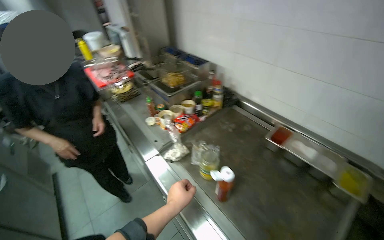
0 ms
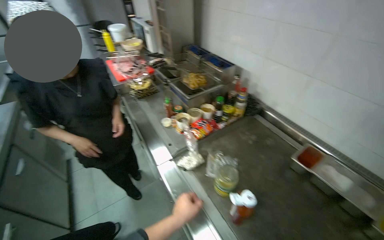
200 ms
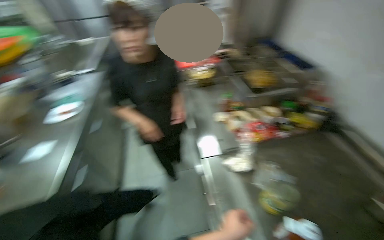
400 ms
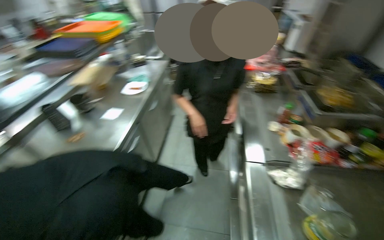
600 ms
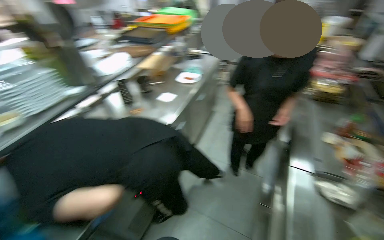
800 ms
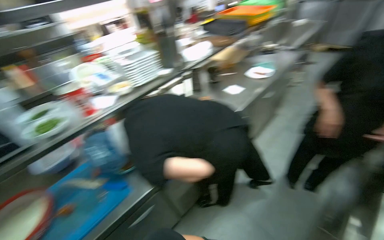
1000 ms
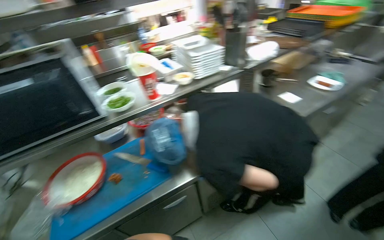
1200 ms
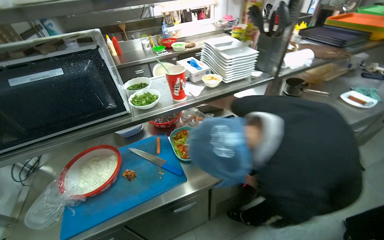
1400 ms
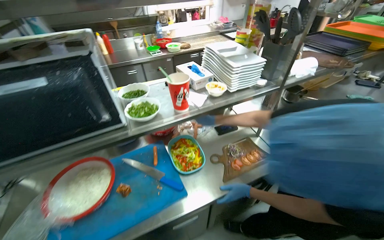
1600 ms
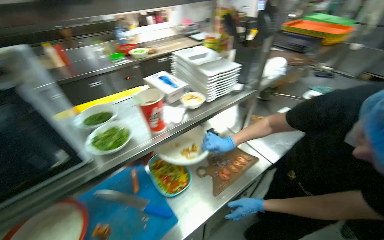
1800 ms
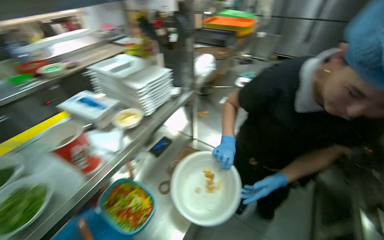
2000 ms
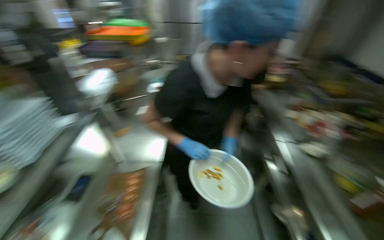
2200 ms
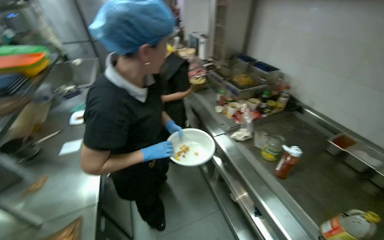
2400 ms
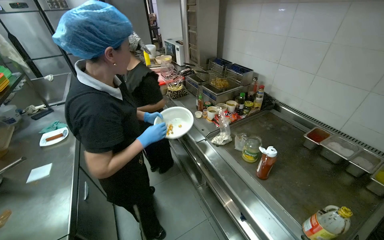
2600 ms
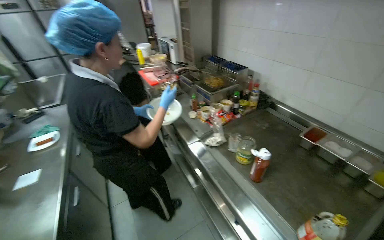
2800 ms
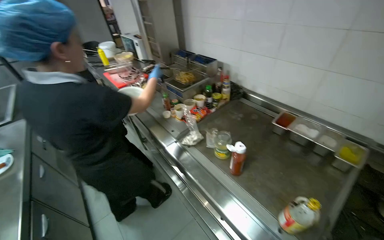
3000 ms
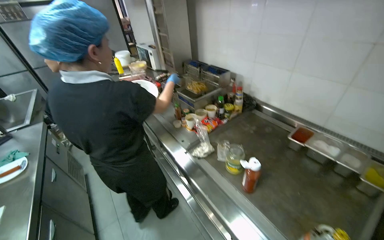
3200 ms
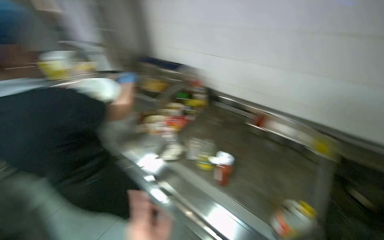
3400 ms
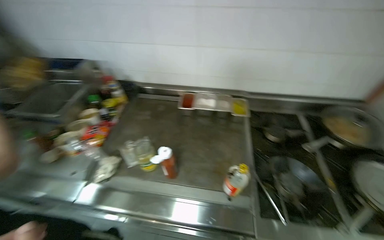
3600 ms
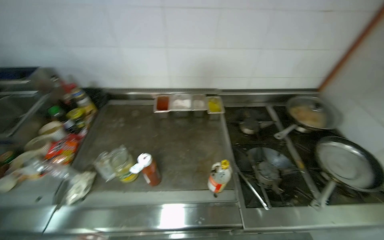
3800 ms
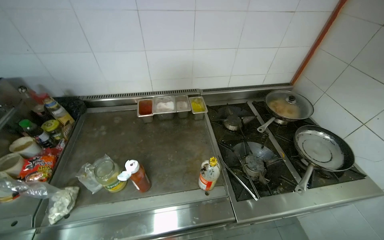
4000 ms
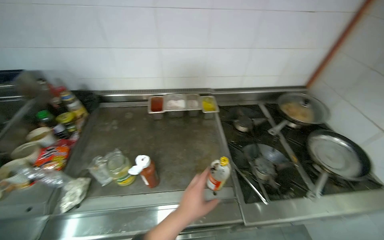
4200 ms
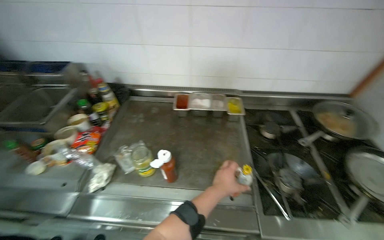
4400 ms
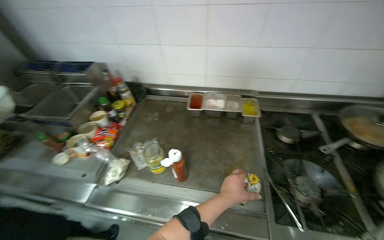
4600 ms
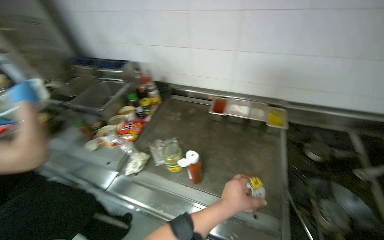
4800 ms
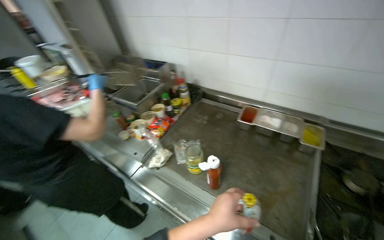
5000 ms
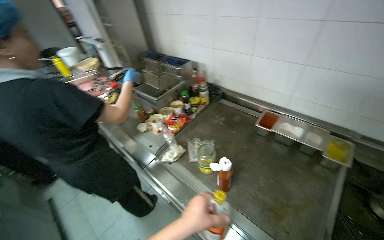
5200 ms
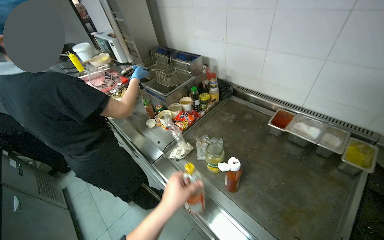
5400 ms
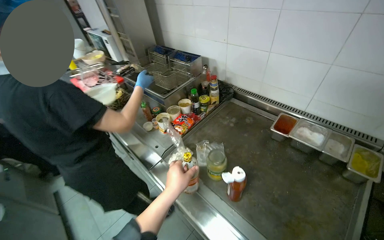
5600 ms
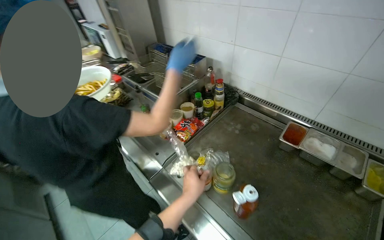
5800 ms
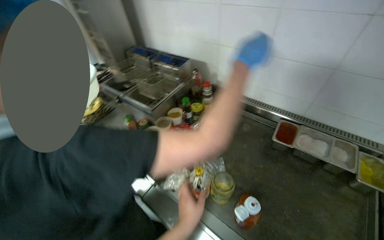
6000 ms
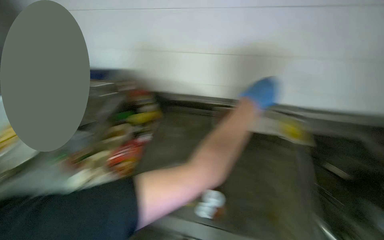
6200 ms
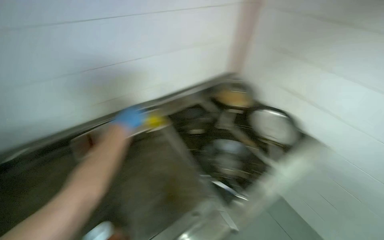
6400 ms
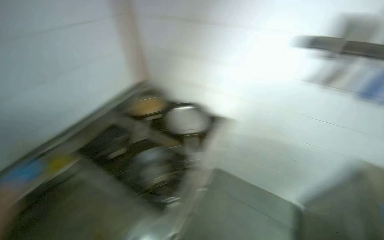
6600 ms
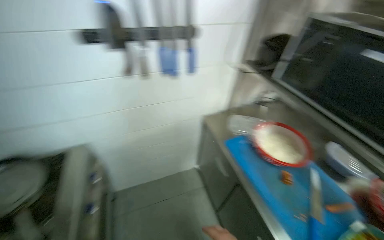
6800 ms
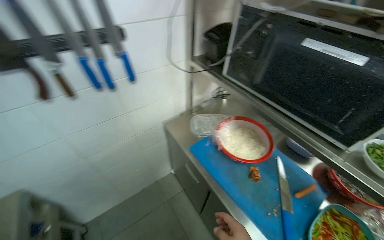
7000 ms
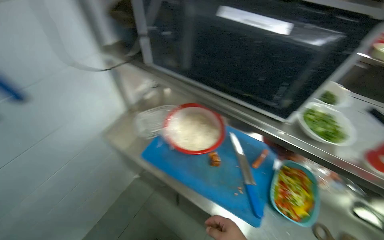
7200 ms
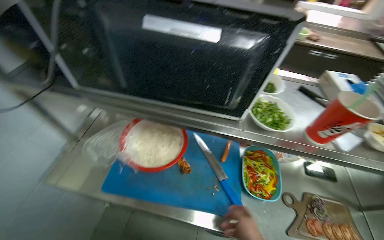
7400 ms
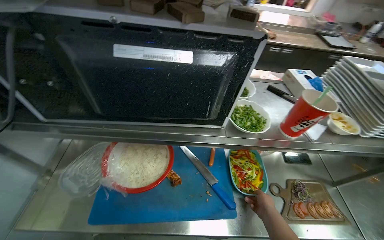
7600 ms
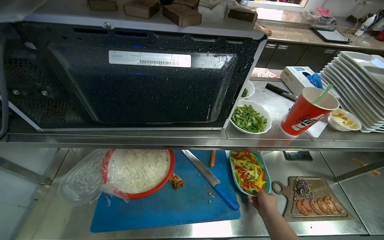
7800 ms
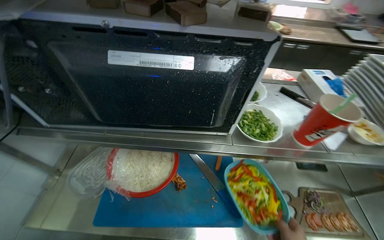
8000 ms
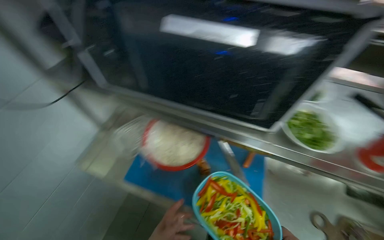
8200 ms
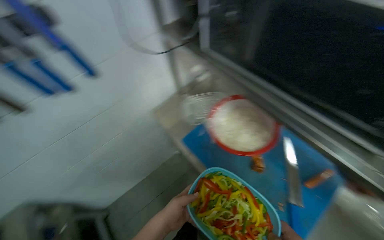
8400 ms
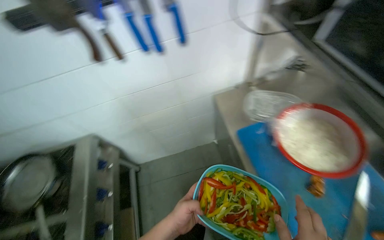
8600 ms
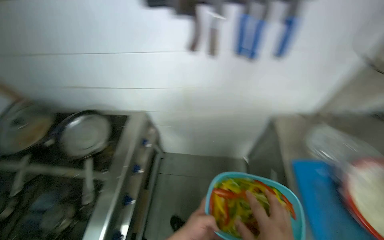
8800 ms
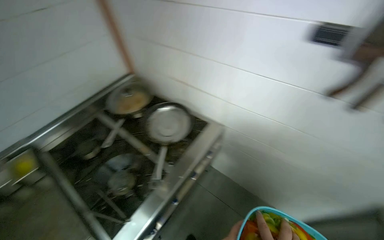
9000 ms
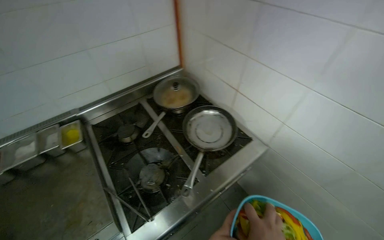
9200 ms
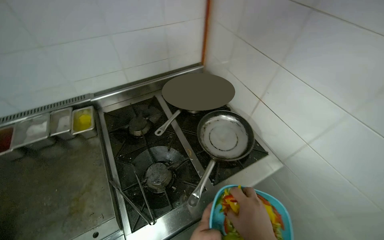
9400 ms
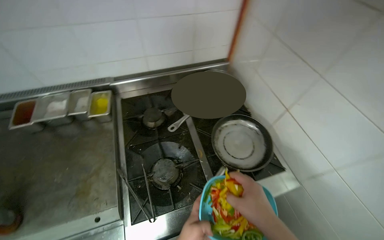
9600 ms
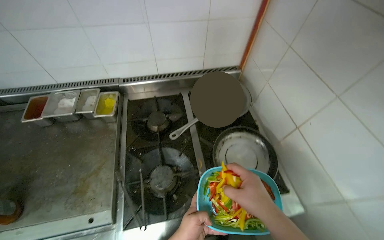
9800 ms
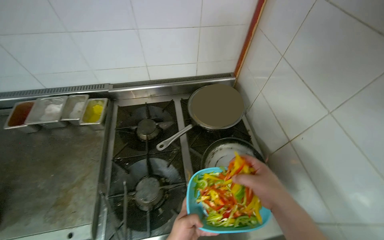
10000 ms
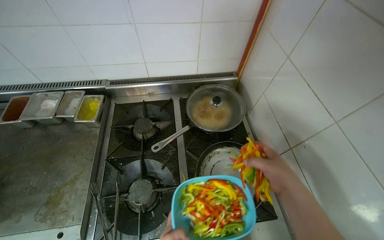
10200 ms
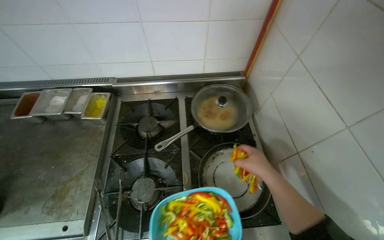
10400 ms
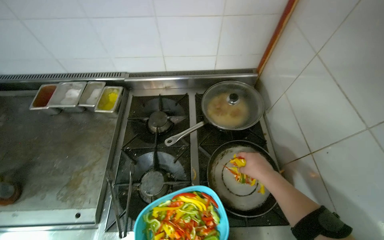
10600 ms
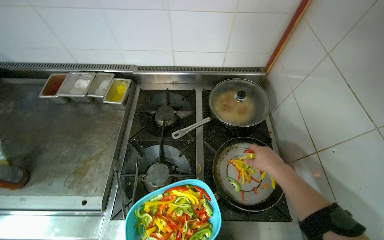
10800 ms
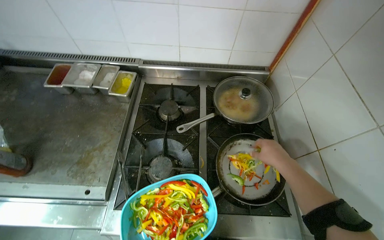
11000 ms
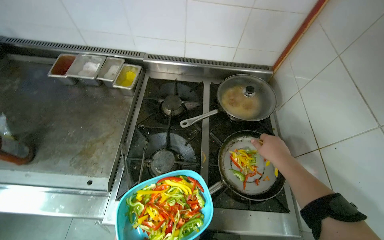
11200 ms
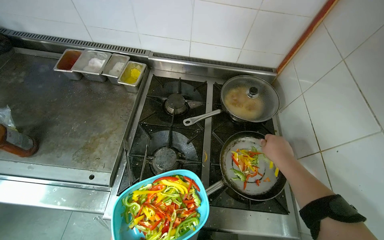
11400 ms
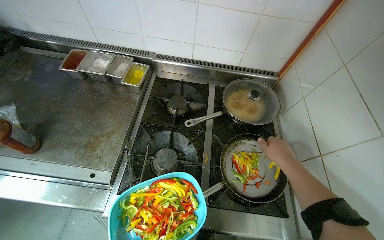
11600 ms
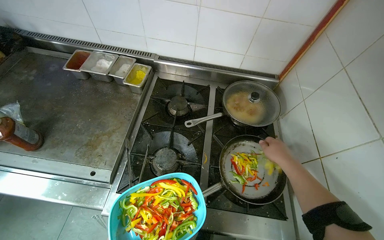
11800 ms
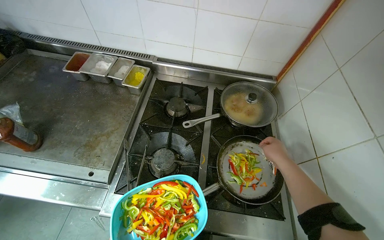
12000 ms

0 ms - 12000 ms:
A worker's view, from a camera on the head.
Job: cooking food.
The whole recording: Cooking vegetables in pan. The worker stirs and adds sauce to vegetables cooking in a pan on the stove.
0 ms - 1600 ms: The head travels approximately 60 cm. The head rotates roughly 105 degrees to the left.
1600 ms - 3000 ms: The wearer moves about 40 cm. The head turns to the right by about 105 degrees.
3000 ms - 4400 ms: The wearer looks approximately 45 degrees further to the right.
4400 ms - 6000 ms: The wearer's head swings some 35 degrees to the left.
6000 ms - 7600 ms: The head travels about 80 cm. The wearer's head swings roughly 155 degrees to the right.
7600 ms - 9000 ms: The head turns to the left by approximately 50 degrees.
9000 ms - 10400 ms: The camera travels about 40 cm. The head rotates approximately 50 degrees to the left.

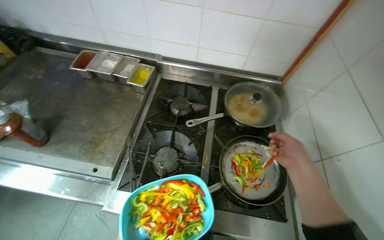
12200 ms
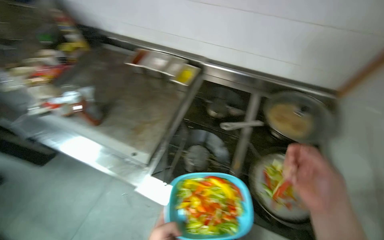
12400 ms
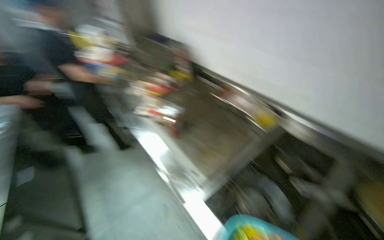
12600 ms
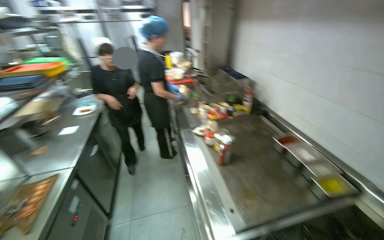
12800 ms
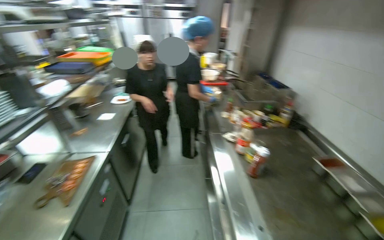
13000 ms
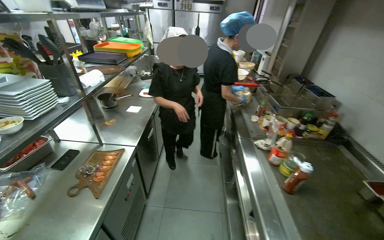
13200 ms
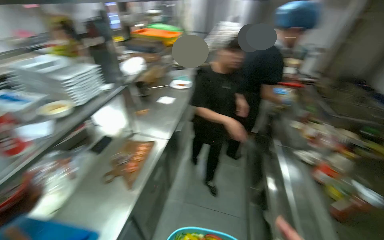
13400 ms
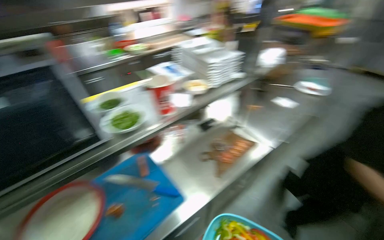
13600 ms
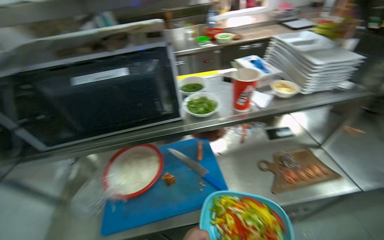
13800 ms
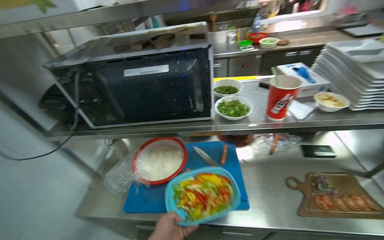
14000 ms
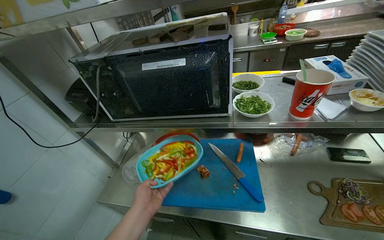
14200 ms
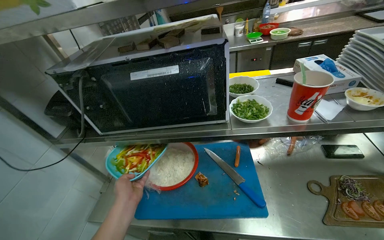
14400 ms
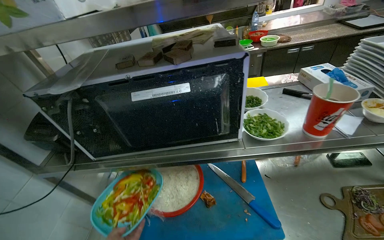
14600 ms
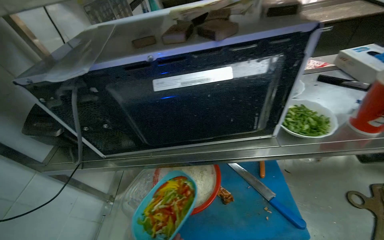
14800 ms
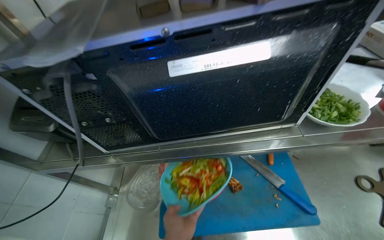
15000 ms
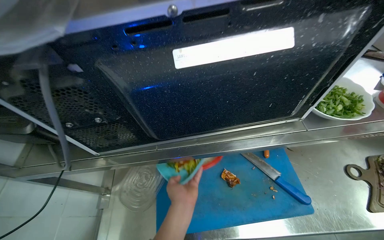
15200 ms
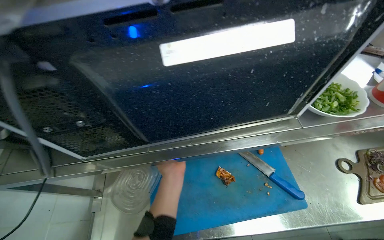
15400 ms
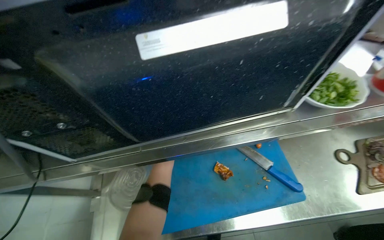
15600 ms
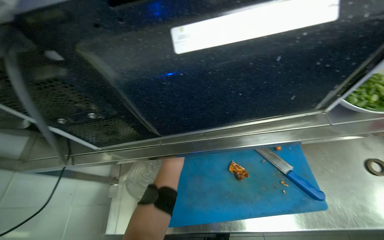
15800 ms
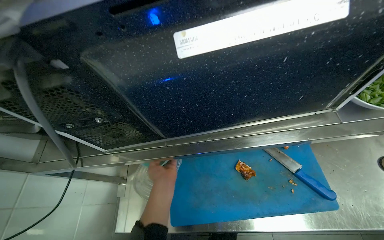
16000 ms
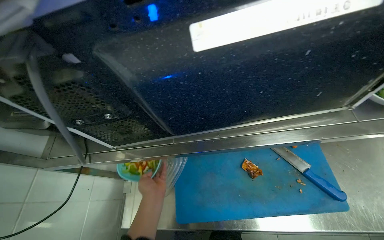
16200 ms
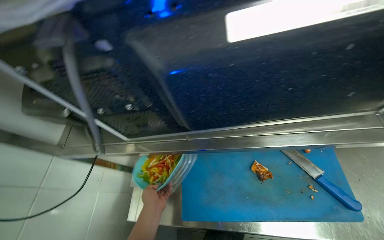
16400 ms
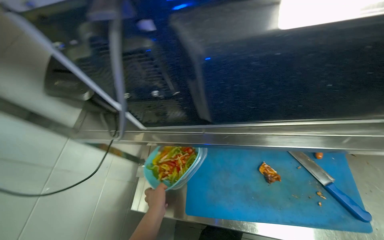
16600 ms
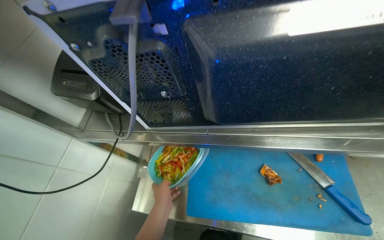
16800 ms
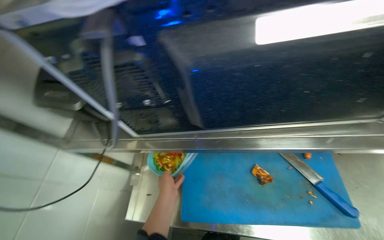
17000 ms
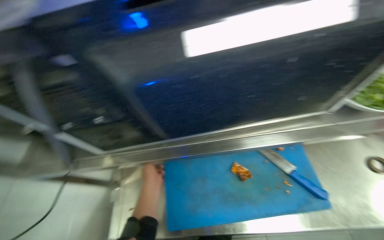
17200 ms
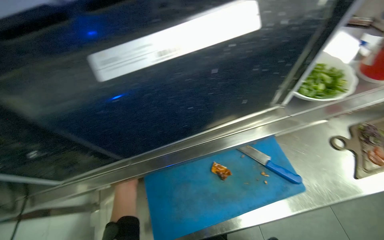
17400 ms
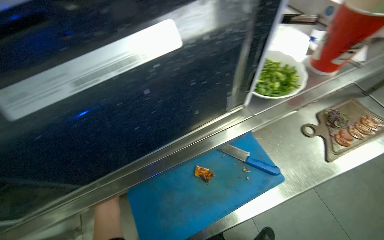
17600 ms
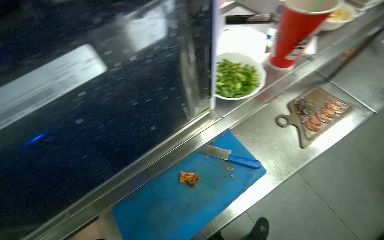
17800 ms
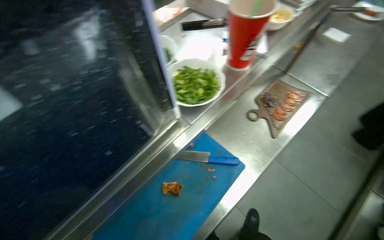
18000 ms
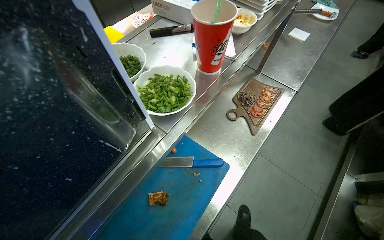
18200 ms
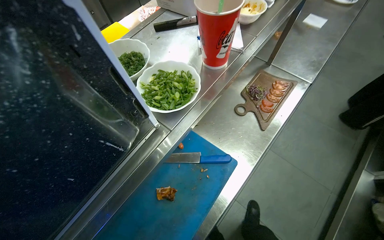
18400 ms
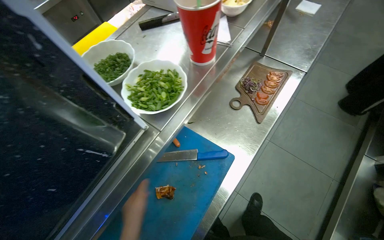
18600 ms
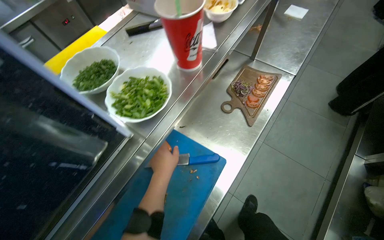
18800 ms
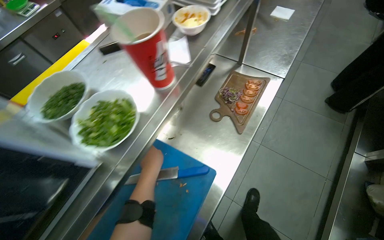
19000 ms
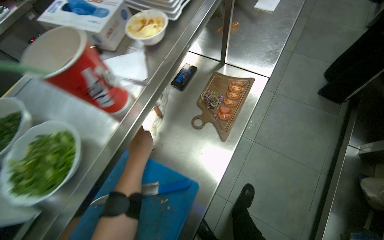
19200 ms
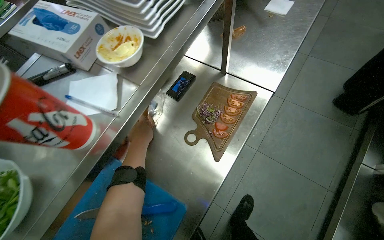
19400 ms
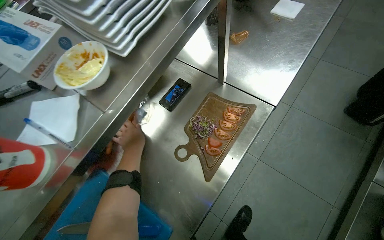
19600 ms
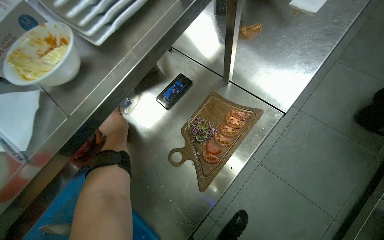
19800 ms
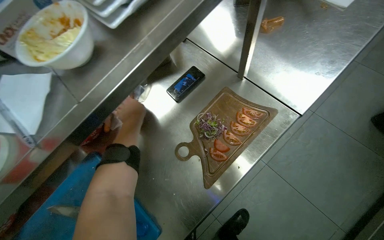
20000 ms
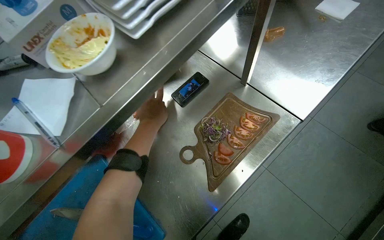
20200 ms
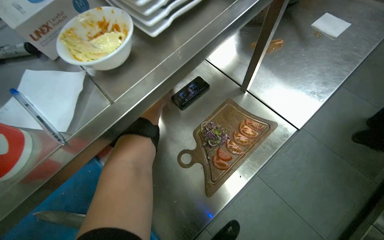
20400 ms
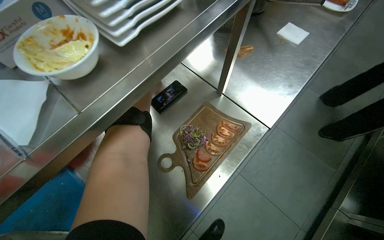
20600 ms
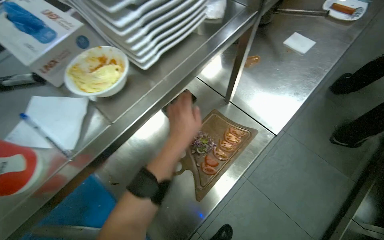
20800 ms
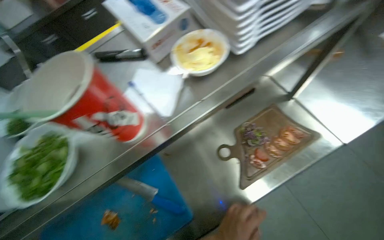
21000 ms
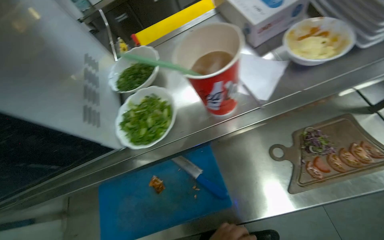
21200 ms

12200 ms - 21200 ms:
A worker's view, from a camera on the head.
Job: cooking food.
The whole recording: Cooking vegetables in pan. The worker stirs and adds sauce to vegetables cooking in a pan on the stove.
12200 ms - 13800 ms: The camera is carried roughly 70 cm. The wearer looks some 145 degrees further to the left.
13800 ms - 15200 ms: The wearer looks about 10 degrees further downward.
15200 ms - 16600 ms: The left hand heads to the left and farther from the camera, covering some 20 cm.
16600 ms - 18200 ms: The head rotates some 60 degrees to the right.
18200 ms - 19800 ms: The wearer moves approximately 50 cm.
19800 ms - 21200 ms: The wearer looks roughly 35 degrees further to the left.
